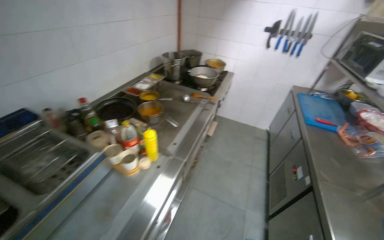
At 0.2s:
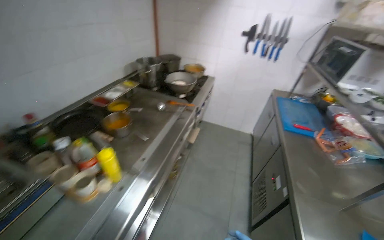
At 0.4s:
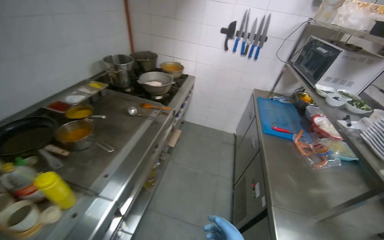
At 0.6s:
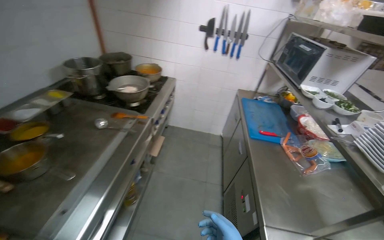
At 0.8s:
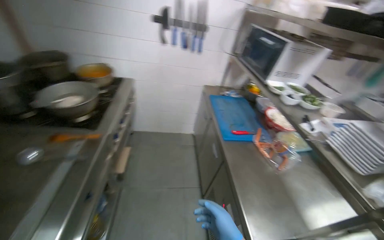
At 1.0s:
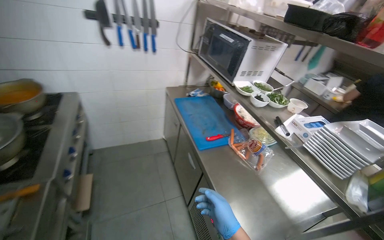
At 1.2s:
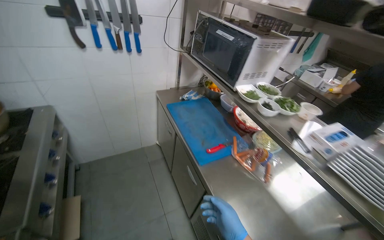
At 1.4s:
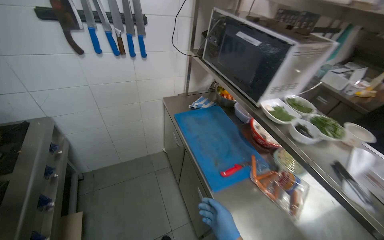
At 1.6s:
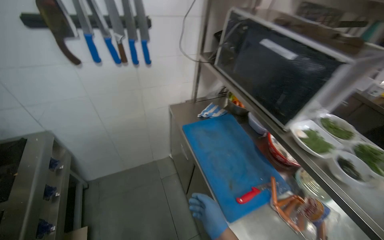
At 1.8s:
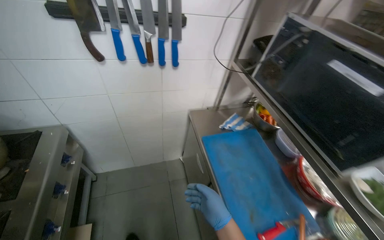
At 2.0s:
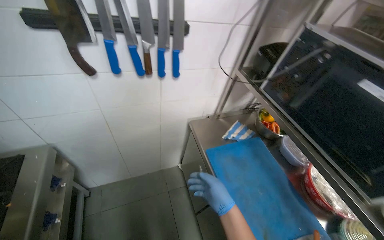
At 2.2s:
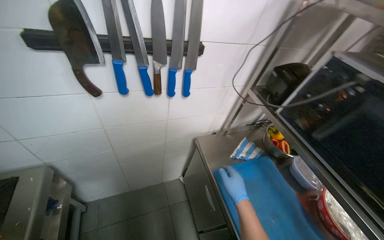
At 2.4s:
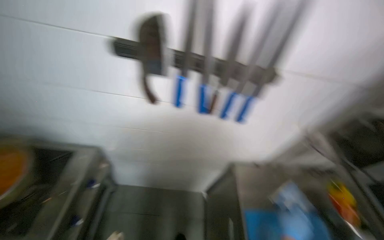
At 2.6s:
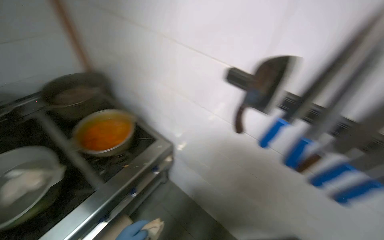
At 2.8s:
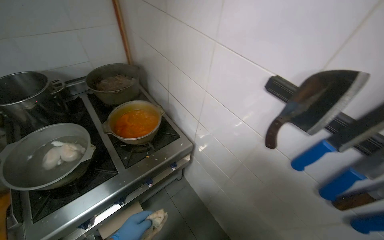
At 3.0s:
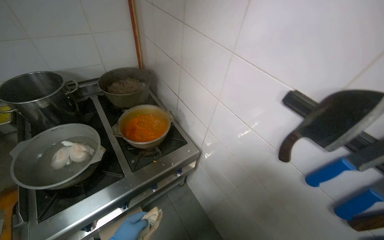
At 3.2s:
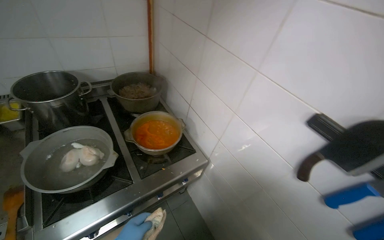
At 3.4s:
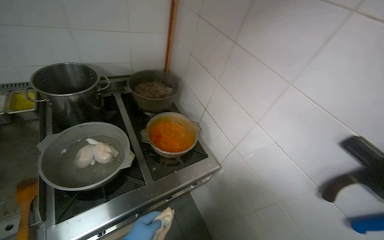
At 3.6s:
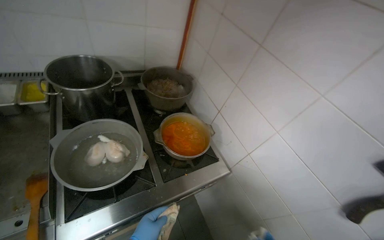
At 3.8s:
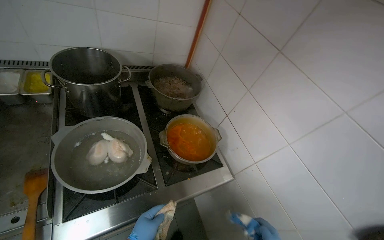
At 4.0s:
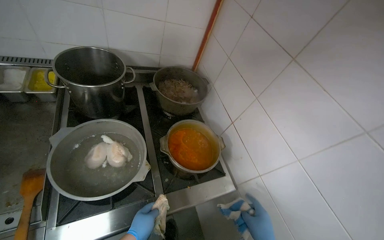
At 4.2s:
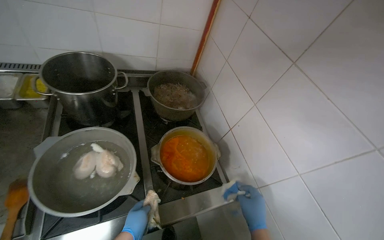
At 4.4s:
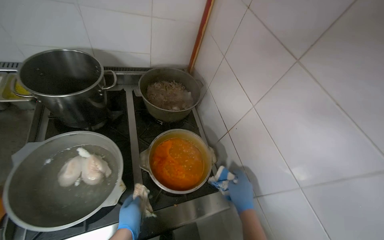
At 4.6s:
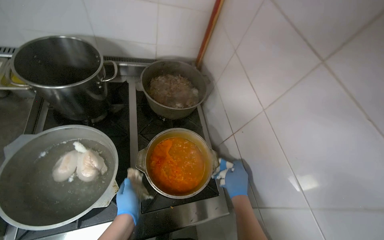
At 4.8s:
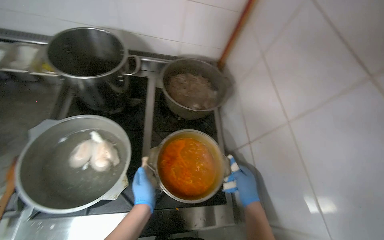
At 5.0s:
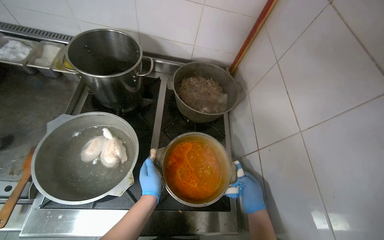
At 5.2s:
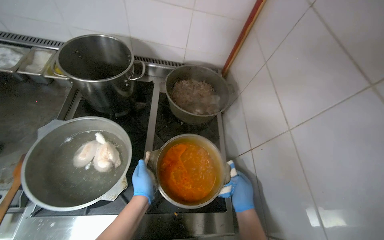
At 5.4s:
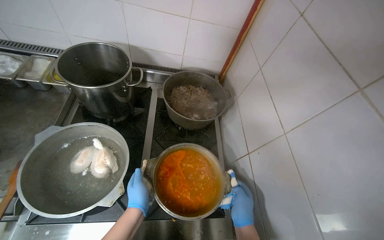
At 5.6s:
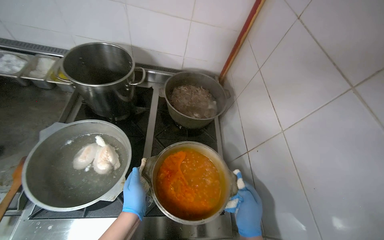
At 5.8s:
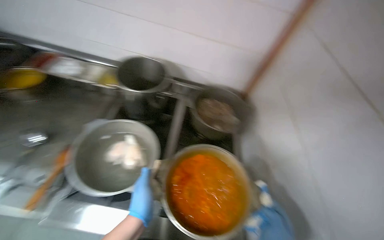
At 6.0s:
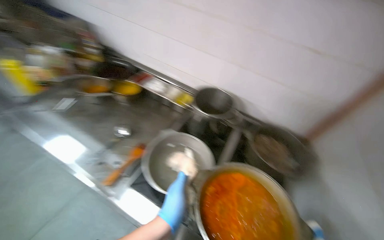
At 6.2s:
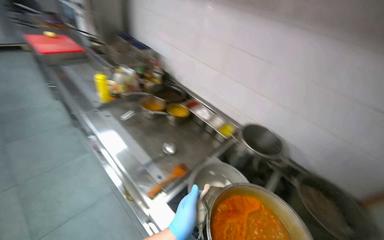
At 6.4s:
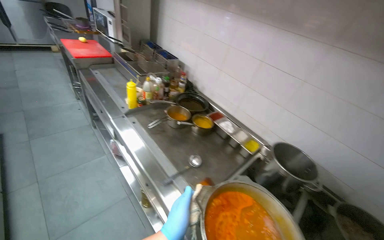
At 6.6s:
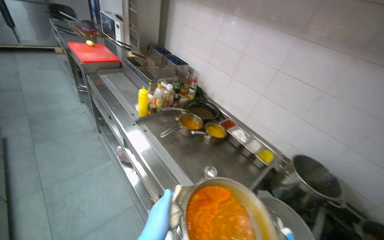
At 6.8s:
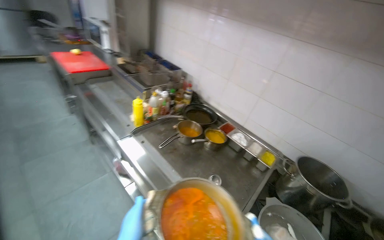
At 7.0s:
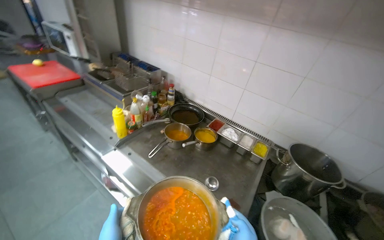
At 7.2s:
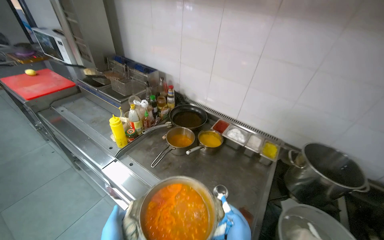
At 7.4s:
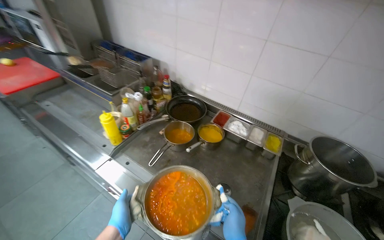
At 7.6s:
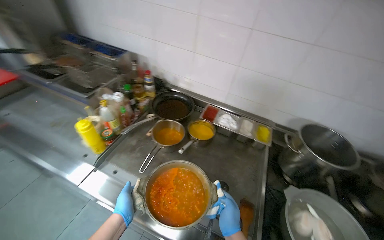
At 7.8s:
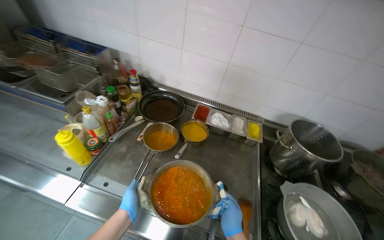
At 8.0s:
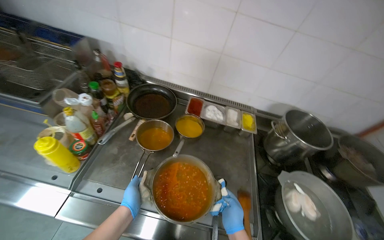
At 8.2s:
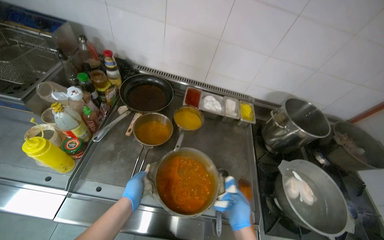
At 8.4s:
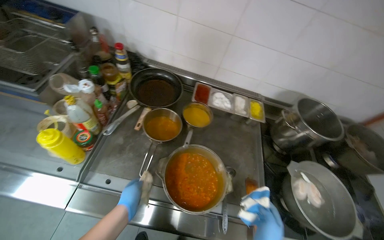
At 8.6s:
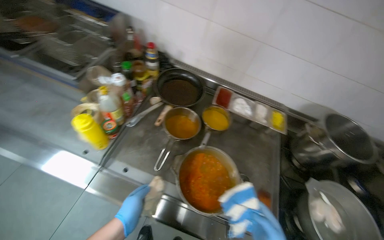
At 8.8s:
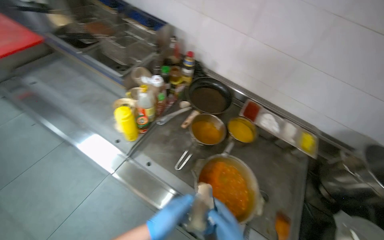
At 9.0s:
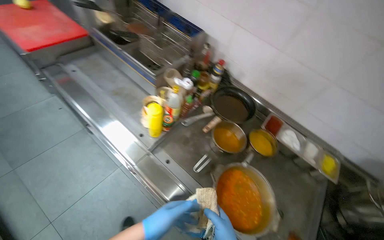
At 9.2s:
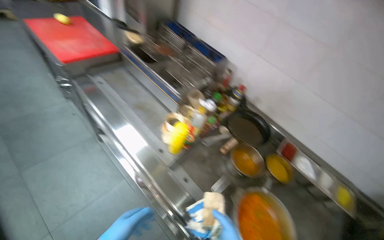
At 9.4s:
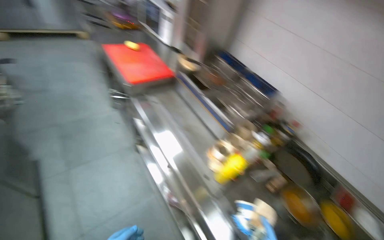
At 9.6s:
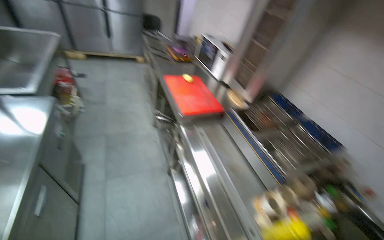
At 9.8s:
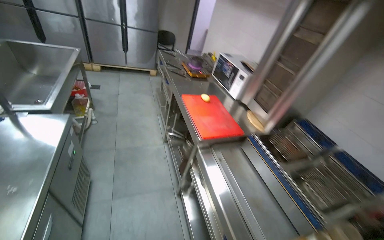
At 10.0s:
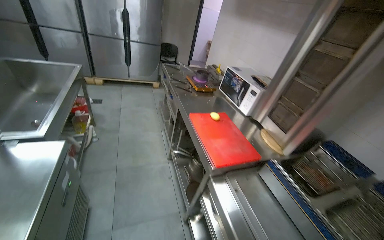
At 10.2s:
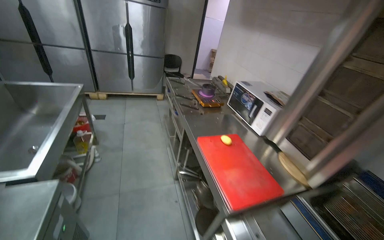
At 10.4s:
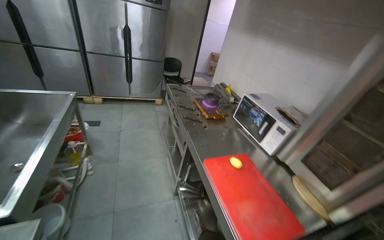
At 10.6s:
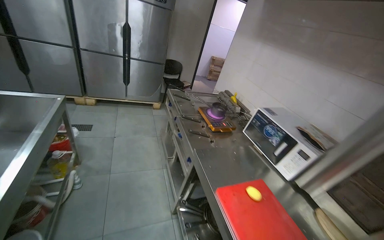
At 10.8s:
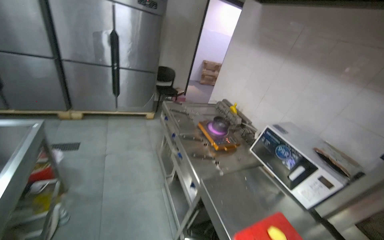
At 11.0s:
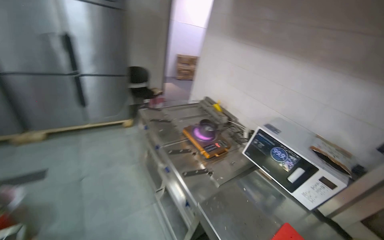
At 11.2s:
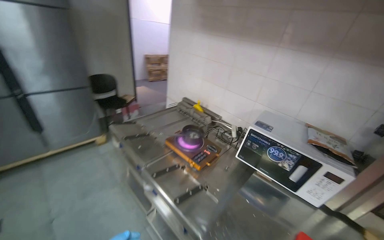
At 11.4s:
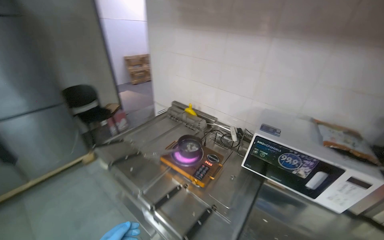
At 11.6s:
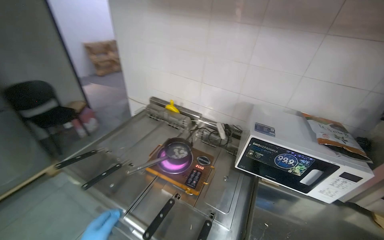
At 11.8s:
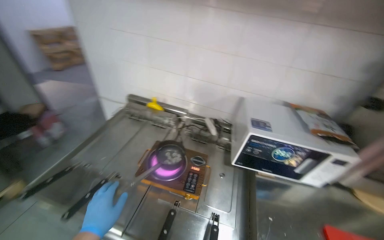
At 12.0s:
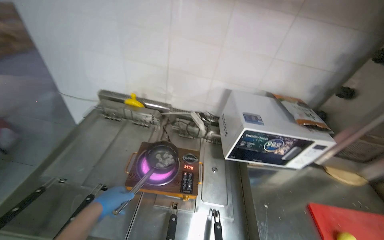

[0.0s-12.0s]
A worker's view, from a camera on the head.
Job: preparing food.
The whole recording: Removing meal from stove and placing another product. The worker removes the meal from the gas stove and places another product in its place.
0.0s to 1.6s: The camera travels some 1.5 m. The wearer looks approximately 45 degrees further to the right. The camera pitches downward, by about 15 degrees.
1.6s to 3.0s: The camera is carried roughly 50 cm. The head rotates some 75 degrees to the left.
4.4s to 6.0s: The wearer's head swings approximately 45 degrees to the left. The view tips upward by approximately 20 degrees.
6.0s to 7.6s: The wearer moves approximately 60 cm.
9.0s to 10.4s: The camera is carried approximately 1 m. The head turns to the left by some 30 degrees. The wearer looks approximately 30 degrees further upward.
10.4s to 12.0s: The camera travels roughly 1.5 m. The head turns to the right by some 65 degrees. The camera pitches downward, by about 15 degrees.

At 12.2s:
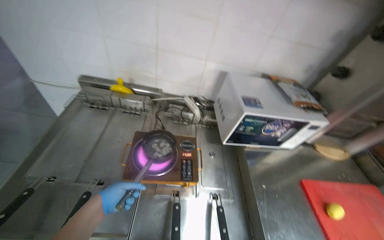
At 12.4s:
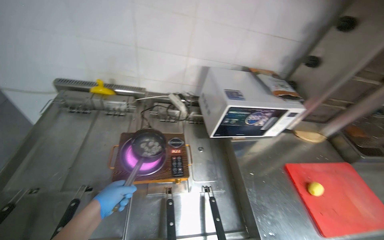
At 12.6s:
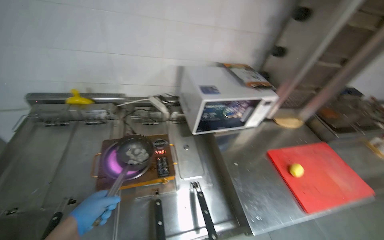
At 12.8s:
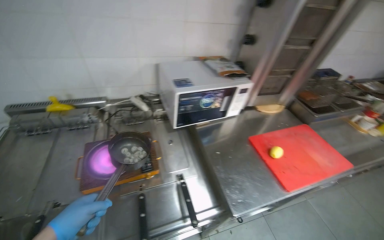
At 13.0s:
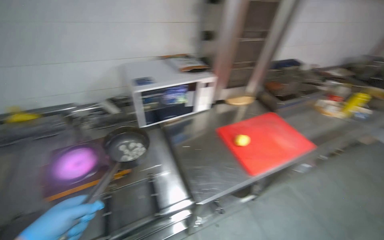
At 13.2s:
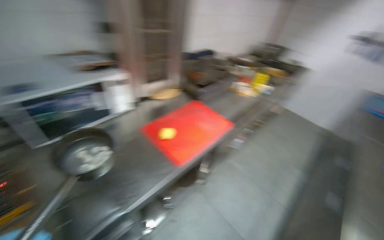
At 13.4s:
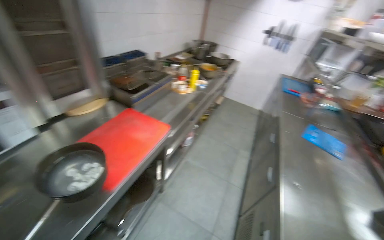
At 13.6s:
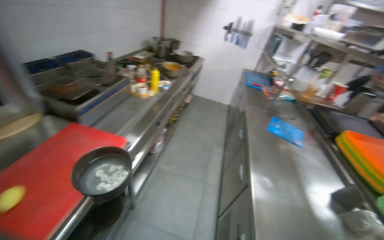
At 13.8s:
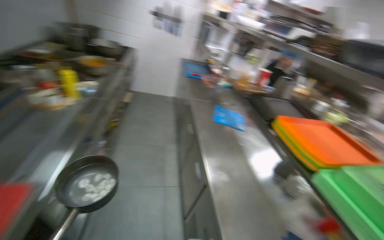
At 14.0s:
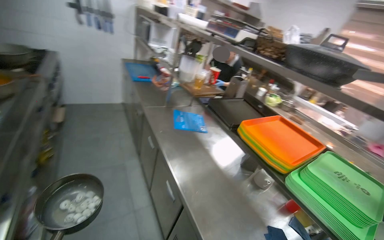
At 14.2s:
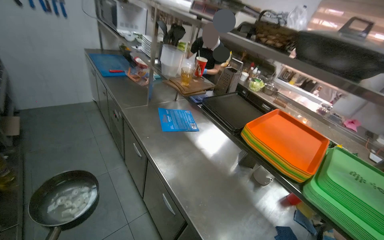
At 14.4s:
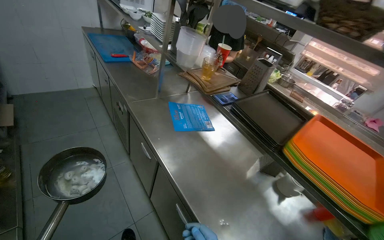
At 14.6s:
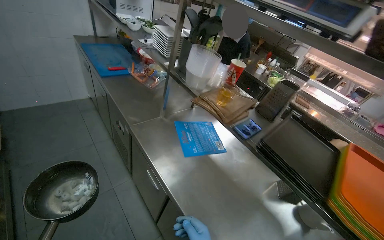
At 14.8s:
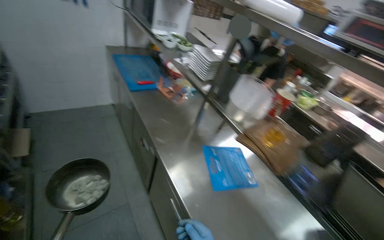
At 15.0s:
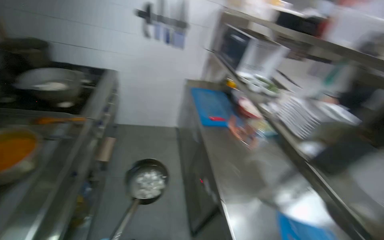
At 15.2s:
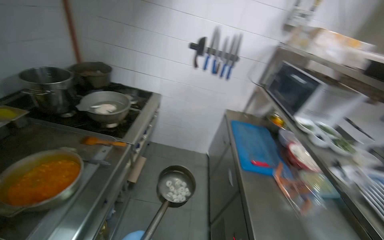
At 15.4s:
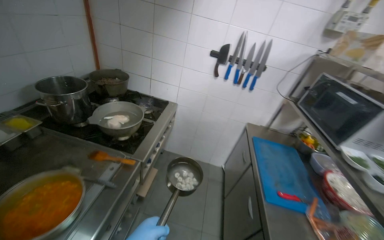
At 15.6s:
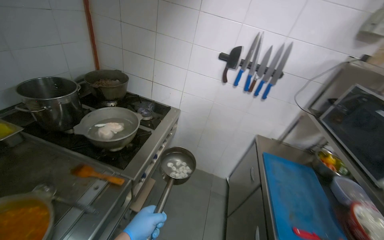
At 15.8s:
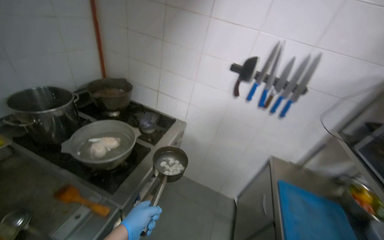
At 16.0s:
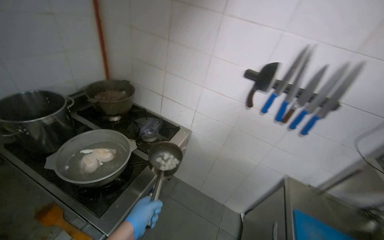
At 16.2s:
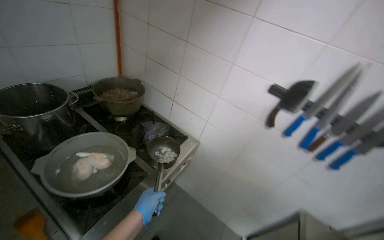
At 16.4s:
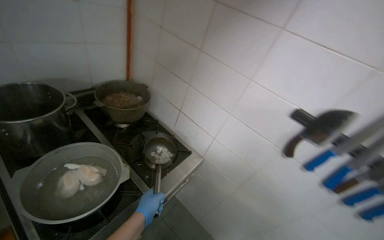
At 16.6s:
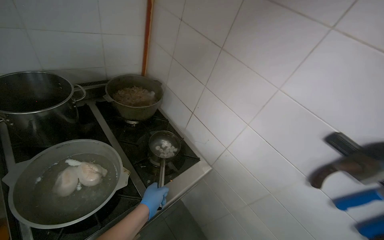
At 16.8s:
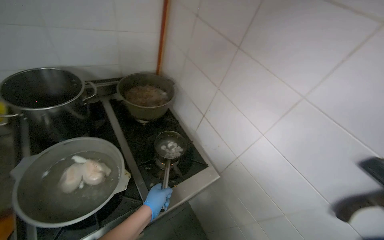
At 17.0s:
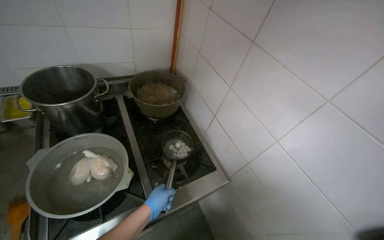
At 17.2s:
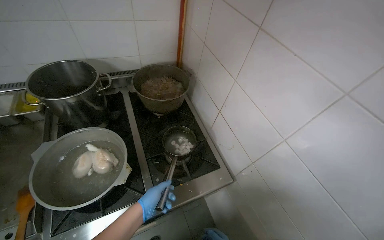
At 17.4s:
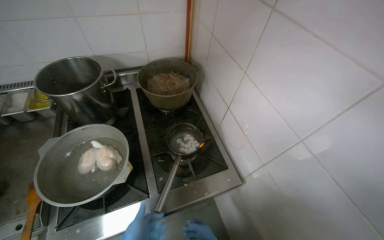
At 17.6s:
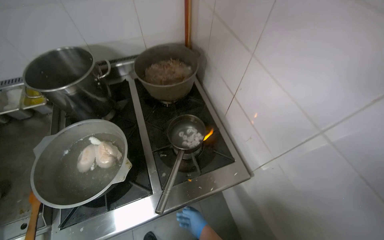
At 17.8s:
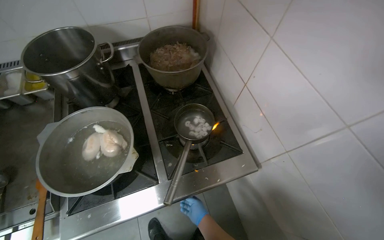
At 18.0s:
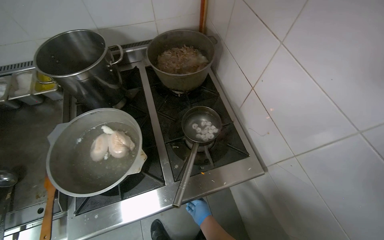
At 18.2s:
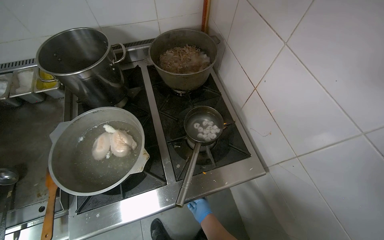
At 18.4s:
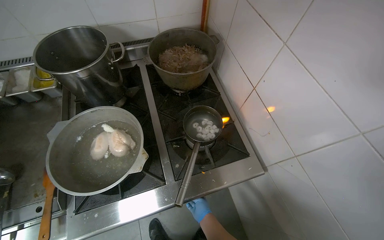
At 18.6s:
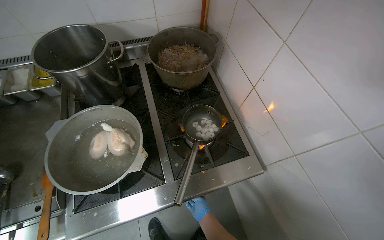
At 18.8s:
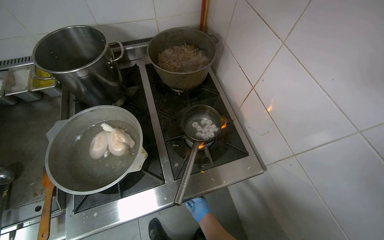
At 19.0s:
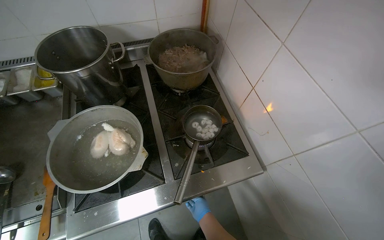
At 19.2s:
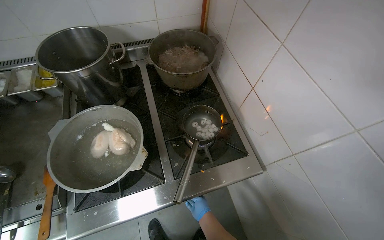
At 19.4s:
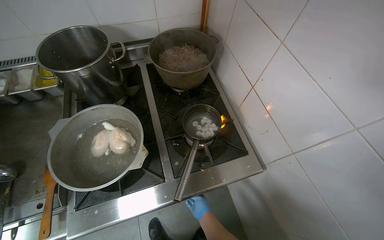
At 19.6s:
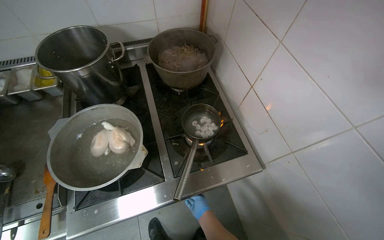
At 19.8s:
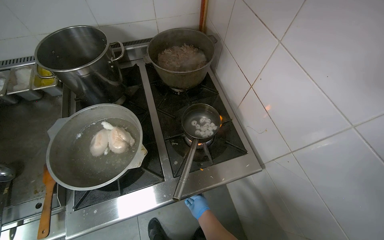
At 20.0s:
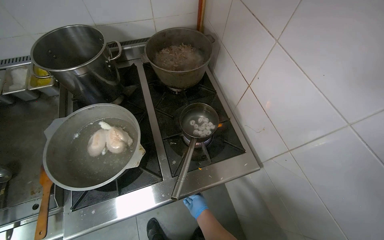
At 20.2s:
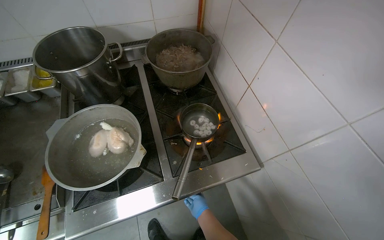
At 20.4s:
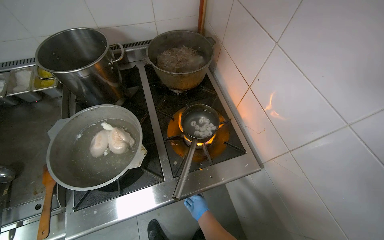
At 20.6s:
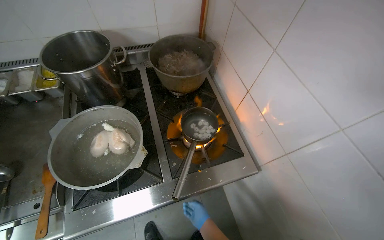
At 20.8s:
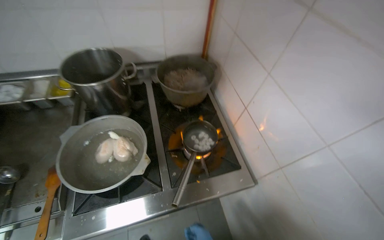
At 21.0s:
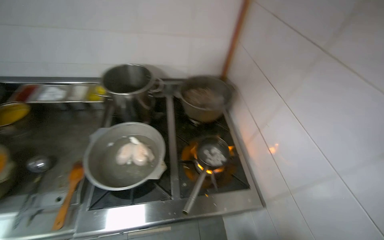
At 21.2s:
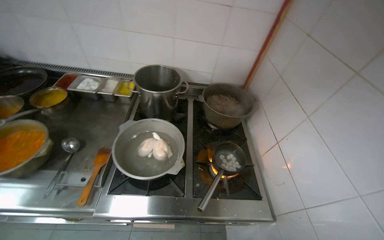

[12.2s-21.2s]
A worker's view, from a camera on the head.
Job: preparing food.
The whole recording: Removing meal from stove and placing another product. The worker removes the meal from the gas stove and places another product in its place.
12.2s to 13.8s: The wearer moves about 1 m. The wearer's head swings some 95 degrees to the right.
13.8s to 15.2s: The head travels approximately 1.5 m.
15.2s to 16.6s: The wearer moves about 1 m. The head rotates roughly 40 degrees to the left.
16.6s to 18.2s: The camera sweeps to the left, by some 25 degrees. The view tips downward by roughly 15 degrees.
19.8s to 21.2s: The camera pitches upward, by some 15 degrees.
